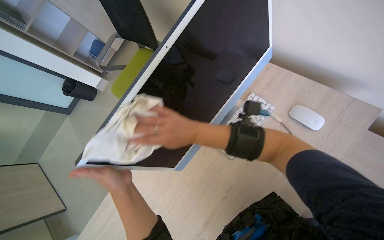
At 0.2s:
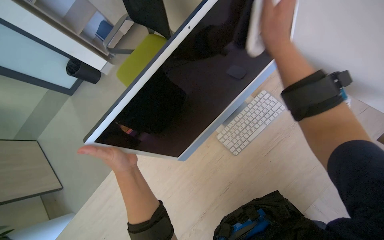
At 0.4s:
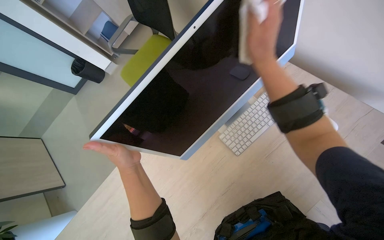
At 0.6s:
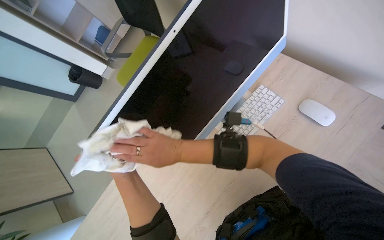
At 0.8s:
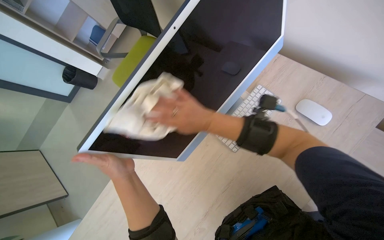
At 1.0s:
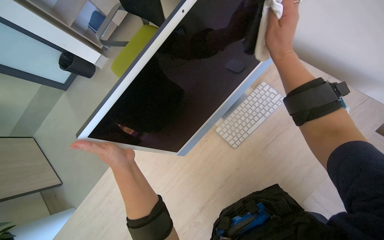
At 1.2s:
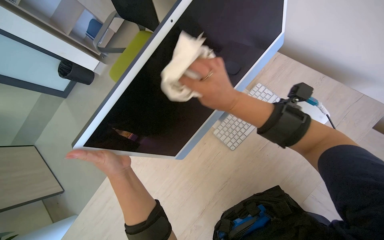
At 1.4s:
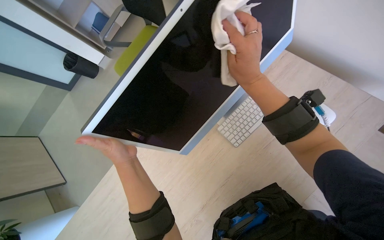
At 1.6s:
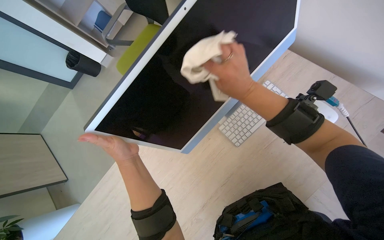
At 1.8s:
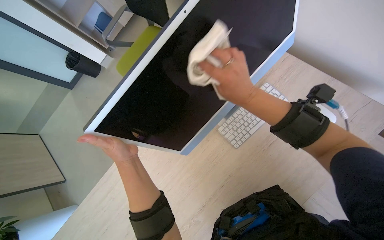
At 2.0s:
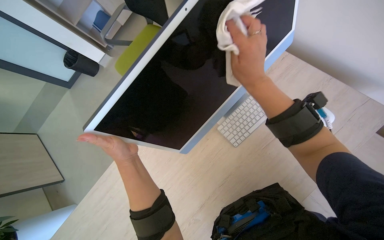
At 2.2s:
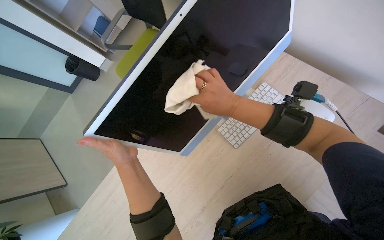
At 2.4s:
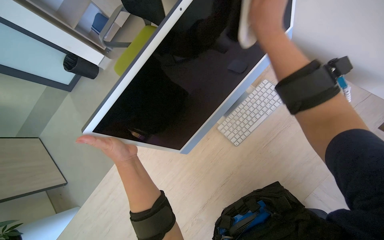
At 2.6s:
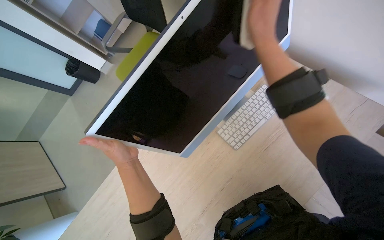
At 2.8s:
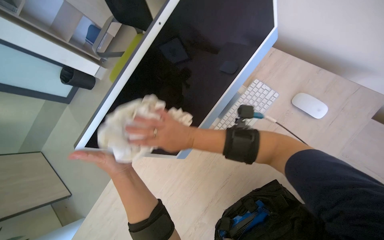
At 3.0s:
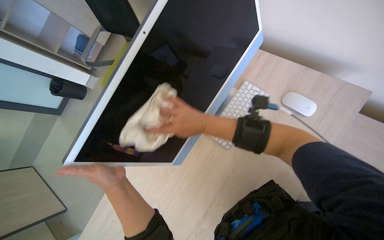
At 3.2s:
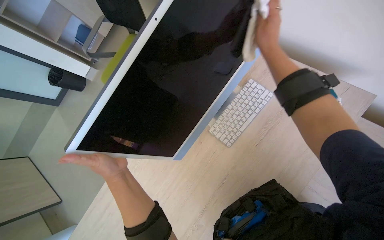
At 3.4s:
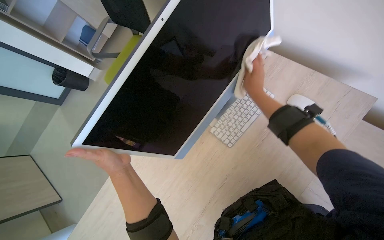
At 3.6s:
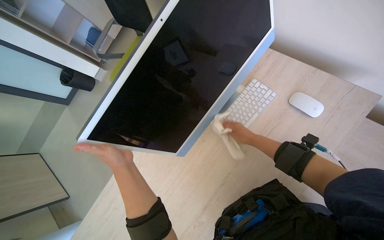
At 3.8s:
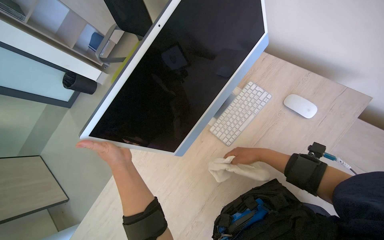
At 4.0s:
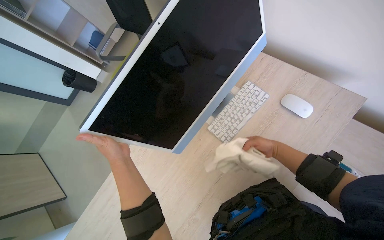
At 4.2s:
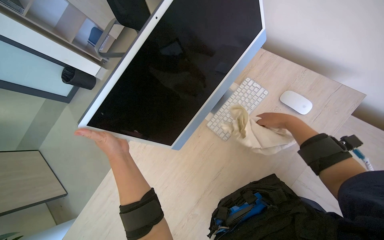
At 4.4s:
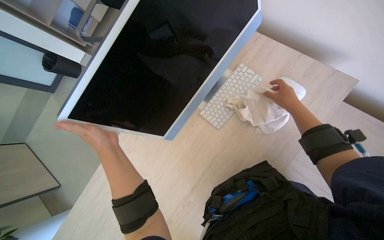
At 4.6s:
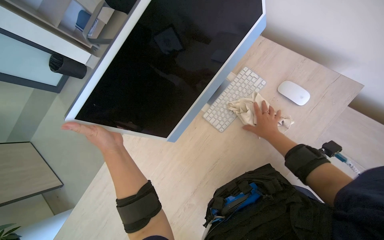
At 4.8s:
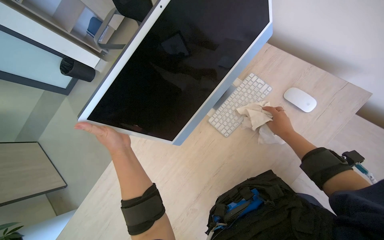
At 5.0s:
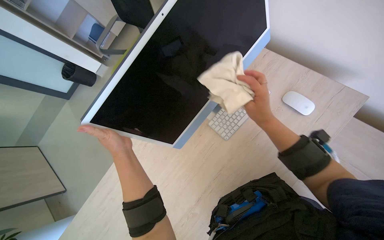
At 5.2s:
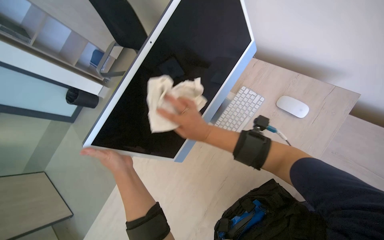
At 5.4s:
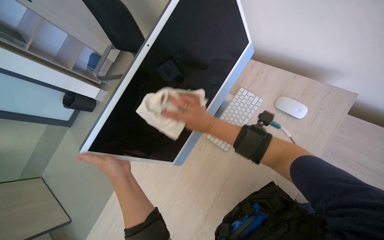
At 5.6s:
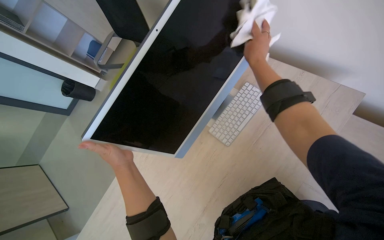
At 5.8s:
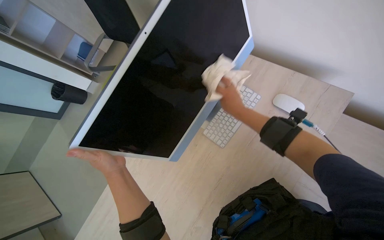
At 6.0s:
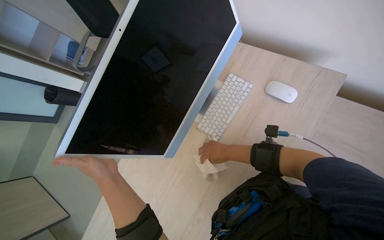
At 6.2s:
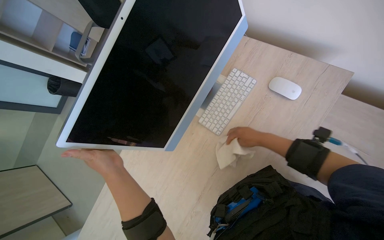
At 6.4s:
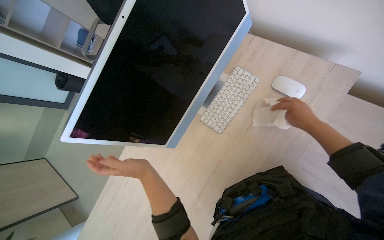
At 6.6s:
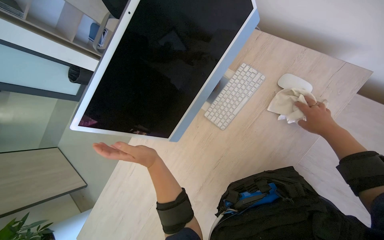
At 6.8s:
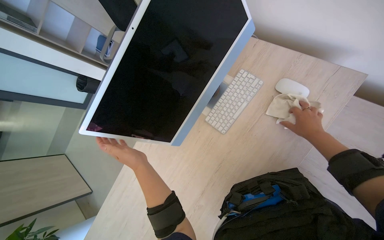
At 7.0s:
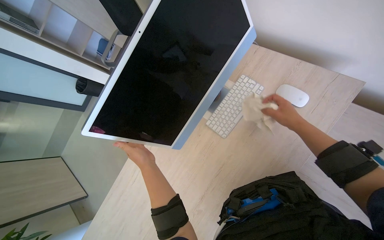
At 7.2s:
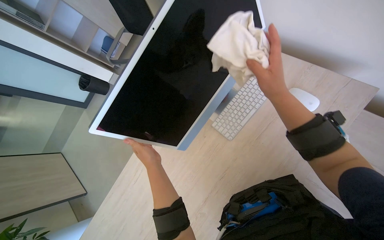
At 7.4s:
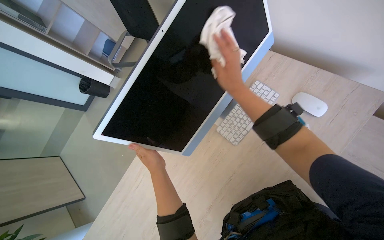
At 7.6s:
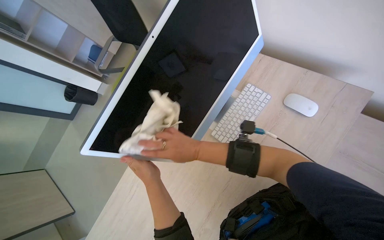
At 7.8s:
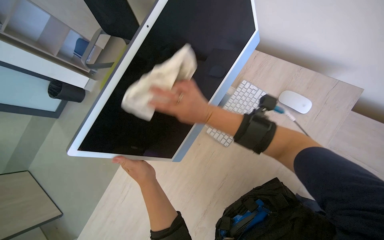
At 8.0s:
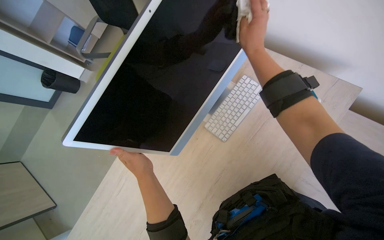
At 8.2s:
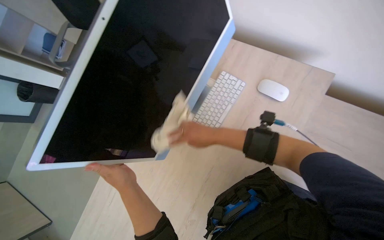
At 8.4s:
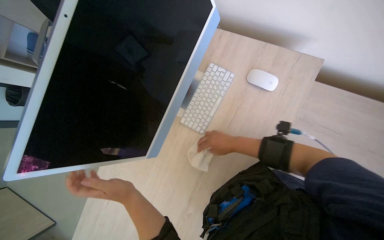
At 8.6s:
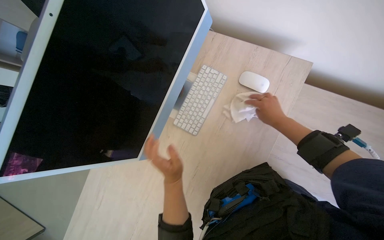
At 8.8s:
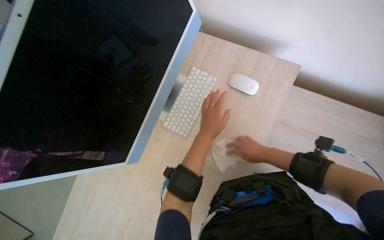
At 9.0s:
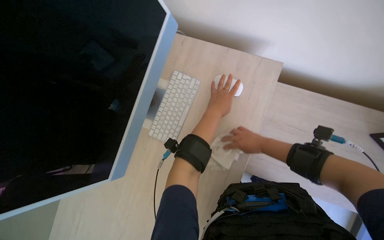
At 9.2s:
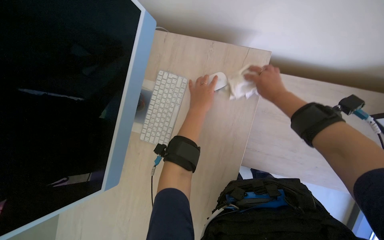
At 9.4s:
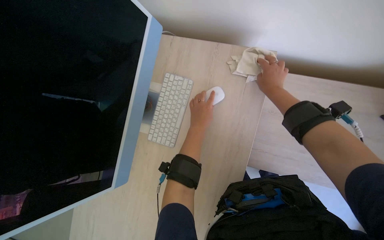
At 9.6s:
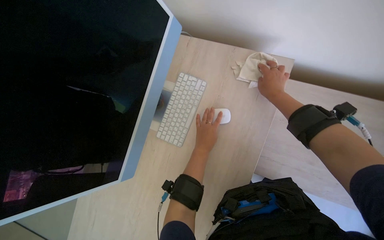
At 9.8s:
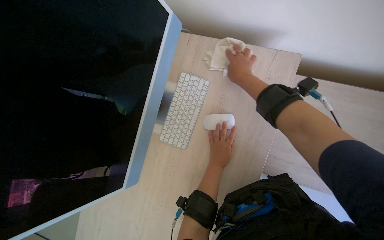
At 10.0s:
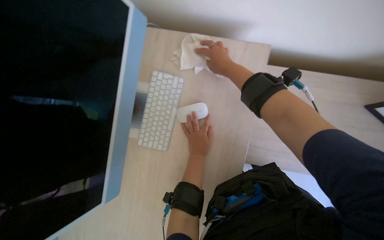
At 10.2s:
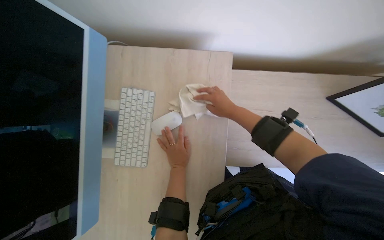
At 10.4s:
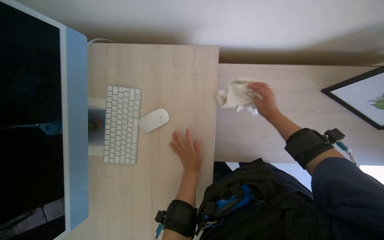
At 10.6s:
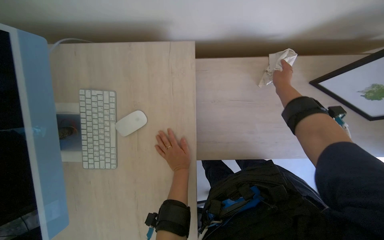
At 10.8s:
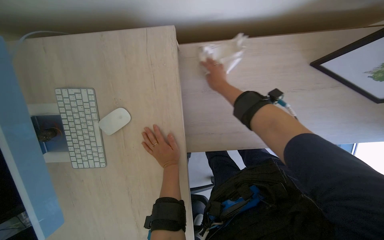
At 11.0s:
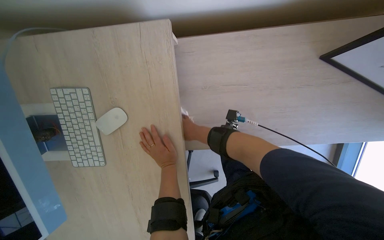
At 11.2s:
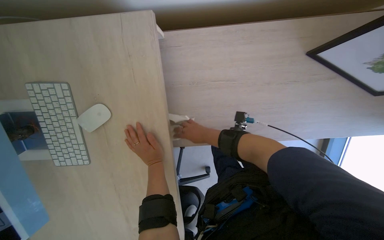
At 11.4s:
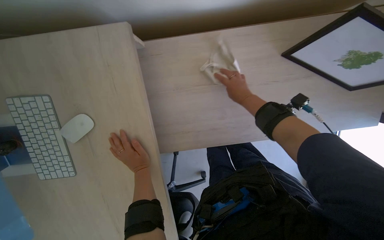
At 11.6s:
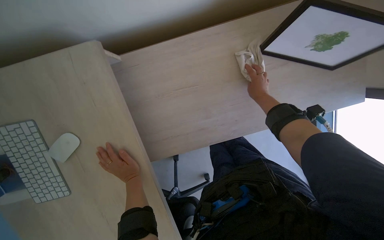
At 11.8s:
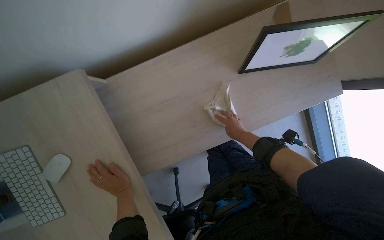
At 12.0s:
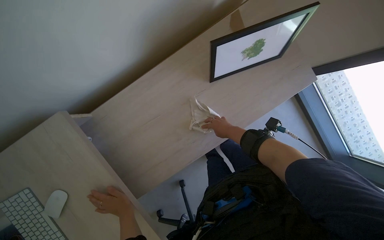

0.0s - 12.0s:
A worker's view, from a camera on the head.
Job: wiping surfaces.
The whole recording: Wiping office surfaces. The worker wipes various surfaces in the office, including window frames and shelves, with a cloth.
0.0s - 1.6s: The right hand goes up and down the picture, roughly 25 cm each way, reversing 3 times.
4.4s - 6.0s: The right hand heads to the left and down the picture, covering some 25 cm.
6.0s - 7.6s: The right hand heads nearer to the camera, covering approximately 10 cm, and moves some 25 cm to the right and comes back.
7.6s - 9.0s: The head turns to the right by some 20 degrees. The left hand is displaced to the right and up the picture by some 40 cm.
9.0s - 10.4s: The wearer's head swings some 20 degrees to the right. The left hand travels down the picture and farther from the camera by some 20 cm.
10.4s - 12.0s: Everything in view rotates approximately 25 degrees counterclockwise. The left hand shifts roughly 10 cm down the picture.

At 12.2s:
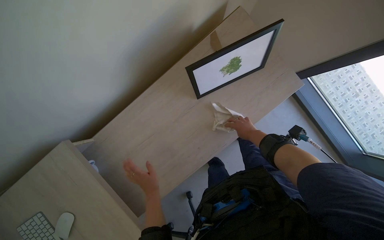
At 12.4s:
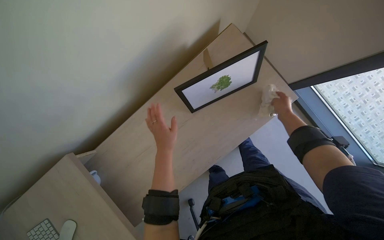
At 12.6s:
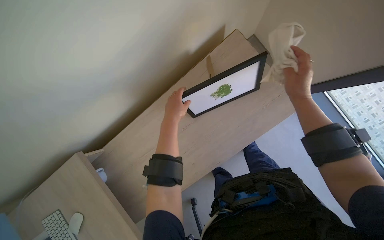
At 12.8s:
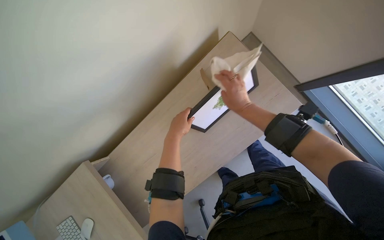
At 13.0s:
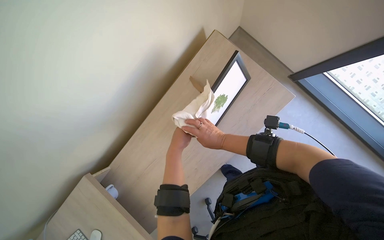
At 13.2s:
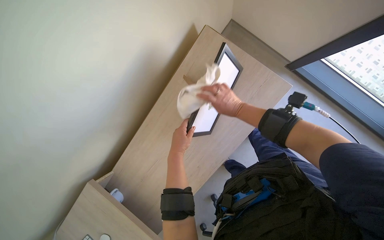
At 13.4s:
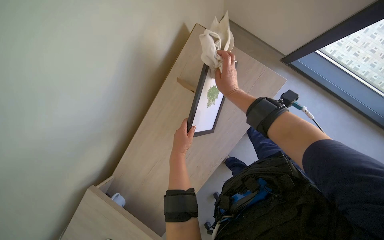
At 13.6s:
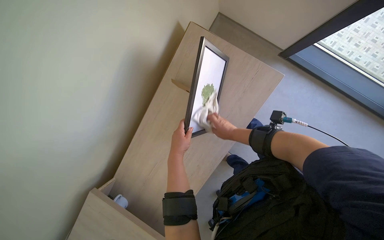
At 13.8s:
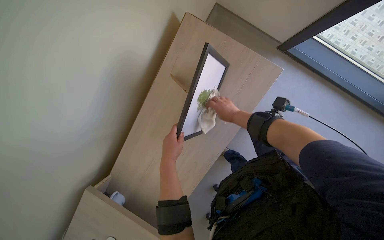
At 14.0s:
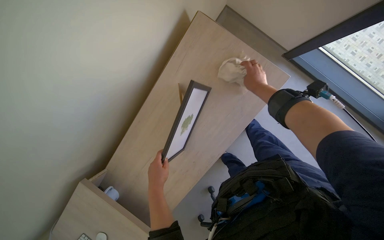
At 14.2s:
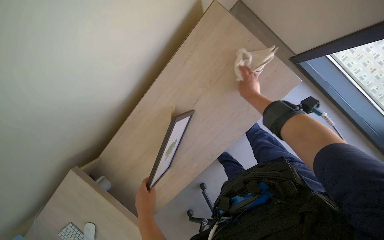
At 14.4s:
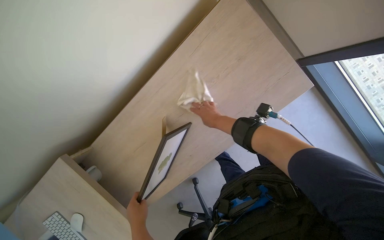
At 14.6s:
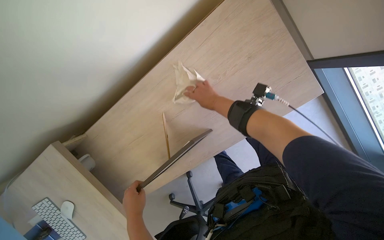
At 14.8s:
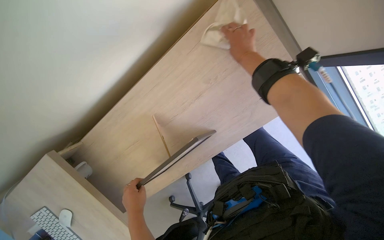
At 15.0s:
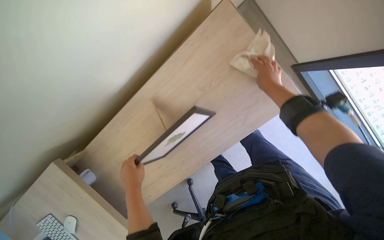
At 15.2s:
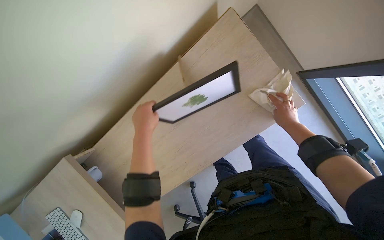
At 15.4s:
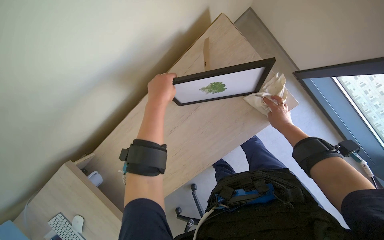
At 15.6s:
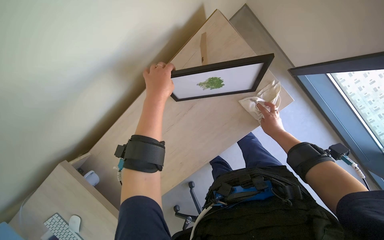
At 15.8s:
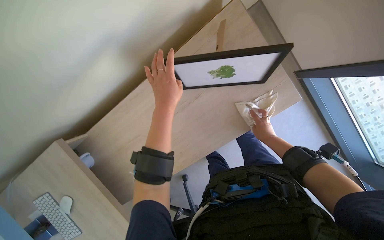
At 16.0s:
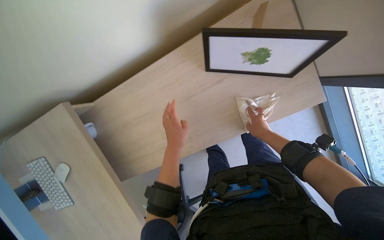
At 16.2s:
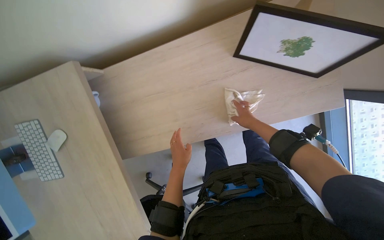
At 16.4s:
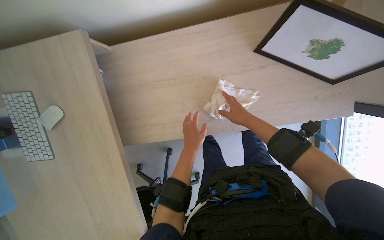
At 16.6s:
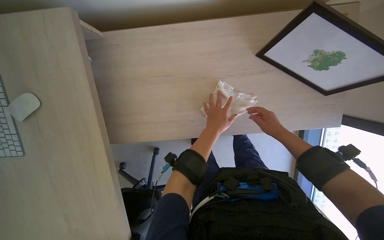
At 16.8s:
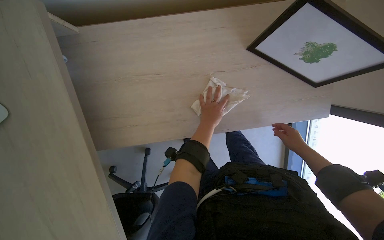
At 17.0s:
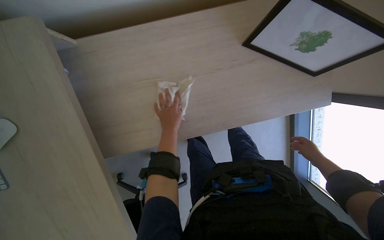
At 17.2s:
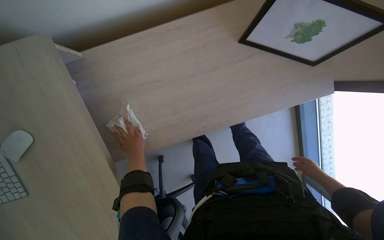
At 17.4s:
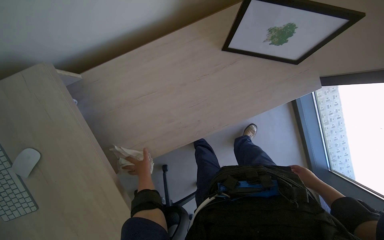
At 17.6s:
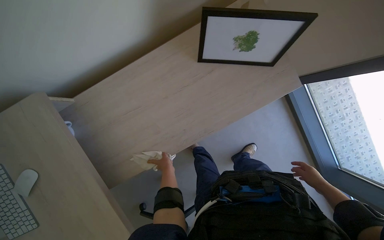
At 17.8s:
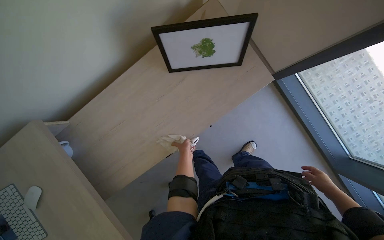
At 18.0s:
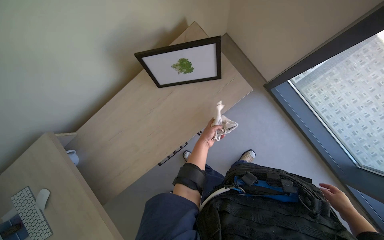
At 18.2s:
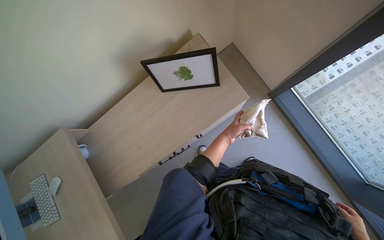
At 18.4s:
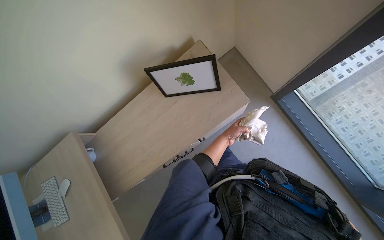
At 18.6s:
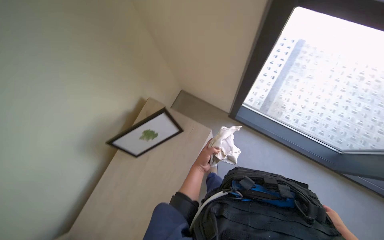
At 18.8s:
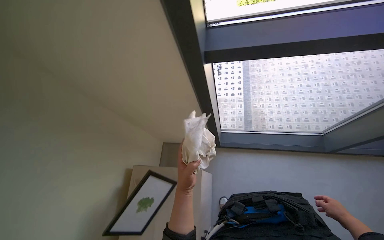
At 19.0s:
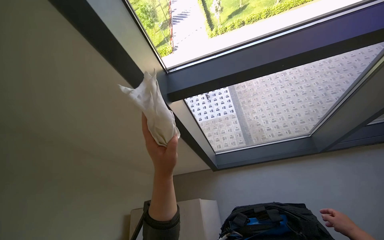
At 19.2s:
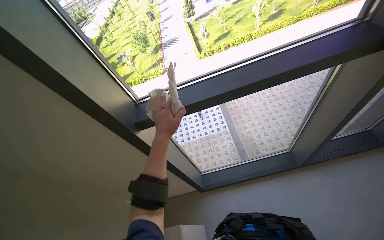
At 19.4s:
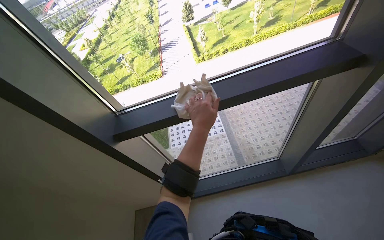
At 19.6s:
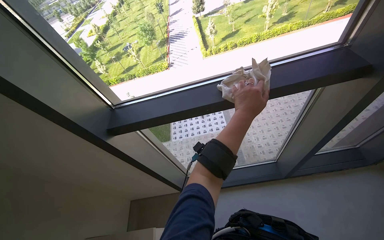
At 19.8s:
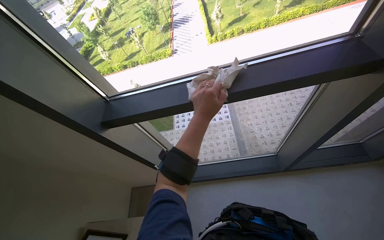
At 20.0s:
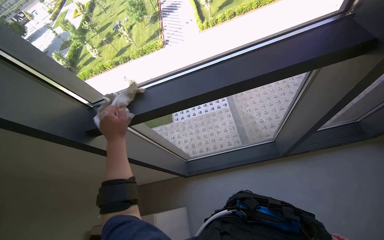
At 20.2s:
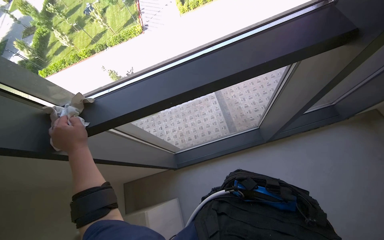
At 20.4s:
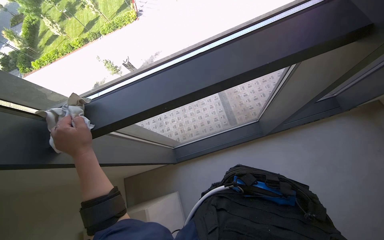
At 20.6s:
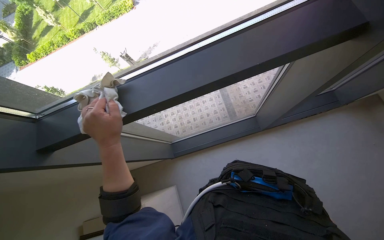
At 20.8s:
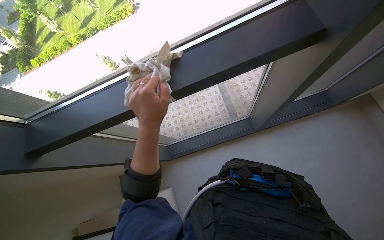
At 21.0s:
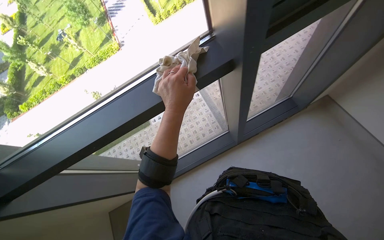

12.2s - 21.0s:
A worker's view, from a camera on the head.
Job: wiping surfaces.
The whole recording: Wiping office surfaces. The worker wipes various surfaces in the office, including window frames and shelves, with a cloth.
12.2s - 13.6s: The right hand moves left and right over about 25 cm, changing direction 2 times. The left hand goes about 25 cm up the picture and to the right.
13.6s - 15.2s: The left hand reaches some 25 cm down the picture, then returns; the right hand moves left and right over about 30 cm, changing direction 2 times.
15.2s - 16.6s: The view swings some 15 degrees to the right. Everything in view rotates some 30 degrees clockwise.
16.6s - 18.0s: The camera travels approximately 50 cm. The camera sweeps to the left, by some 15 degrees. The view tilts approximately 15 degrees upward. The scene turns approximately 30 degrees counterclockwise in the picture.
18.0s - 19.6s: The camera travels approximately 60 cm. The camera pitches upward, by about 50 degrees. Everything in view rotates approximately 55 degrees counterclockwise.
